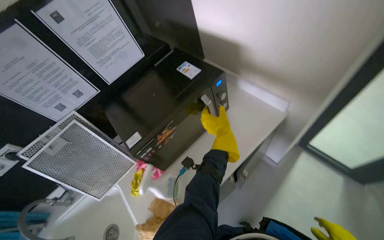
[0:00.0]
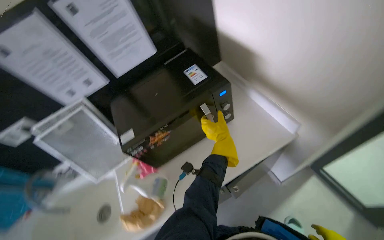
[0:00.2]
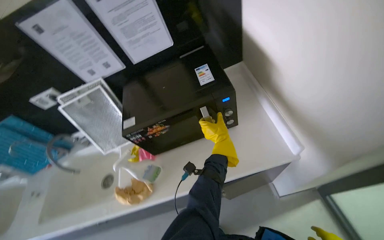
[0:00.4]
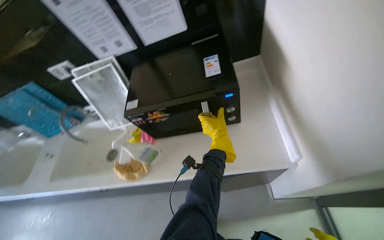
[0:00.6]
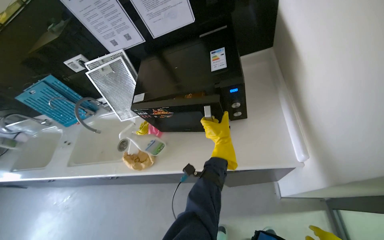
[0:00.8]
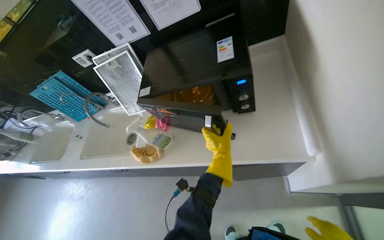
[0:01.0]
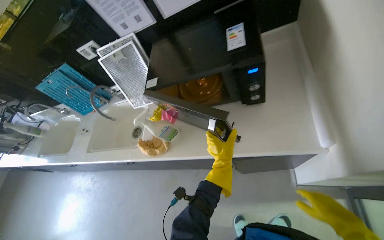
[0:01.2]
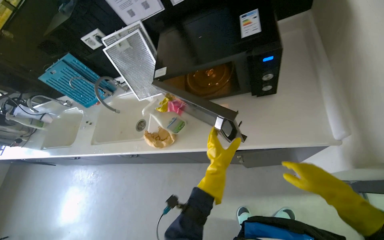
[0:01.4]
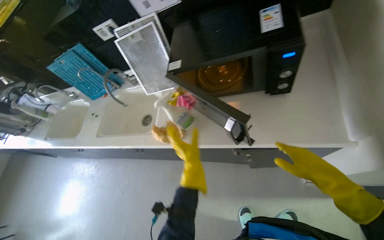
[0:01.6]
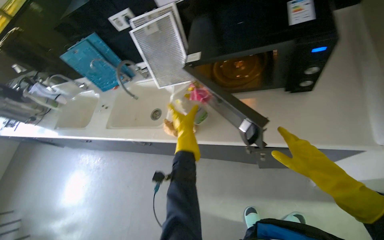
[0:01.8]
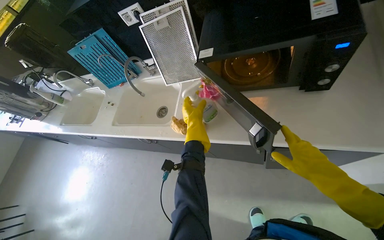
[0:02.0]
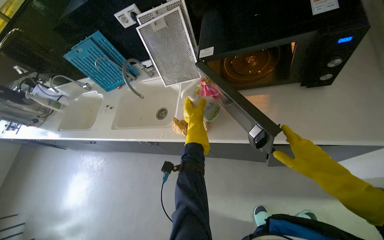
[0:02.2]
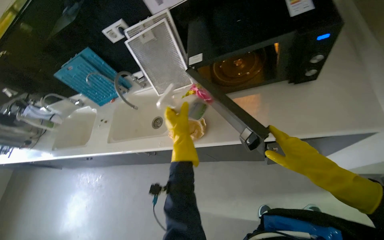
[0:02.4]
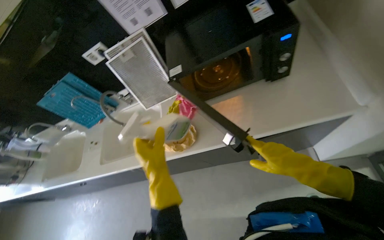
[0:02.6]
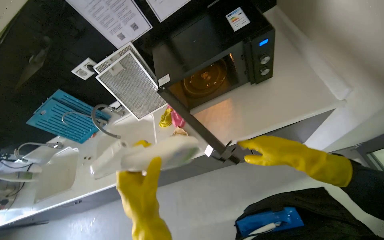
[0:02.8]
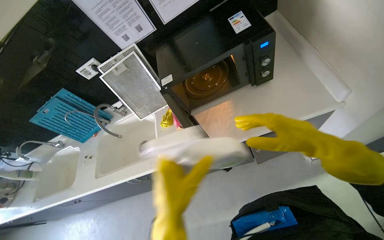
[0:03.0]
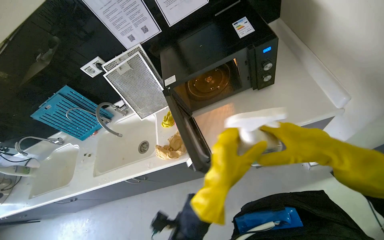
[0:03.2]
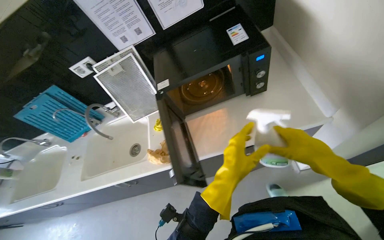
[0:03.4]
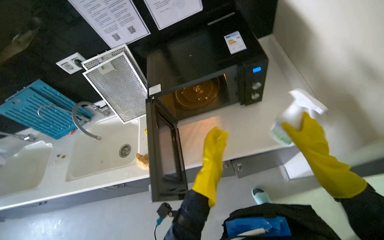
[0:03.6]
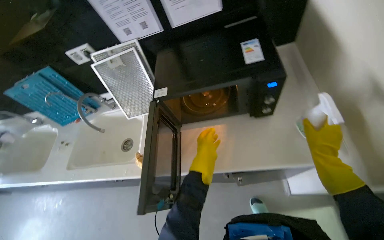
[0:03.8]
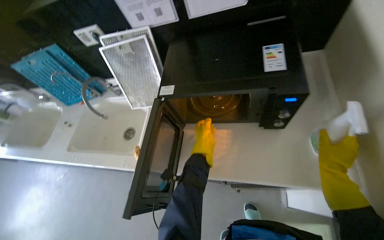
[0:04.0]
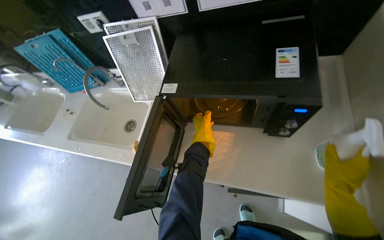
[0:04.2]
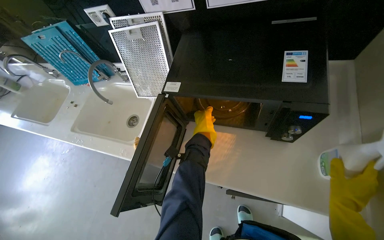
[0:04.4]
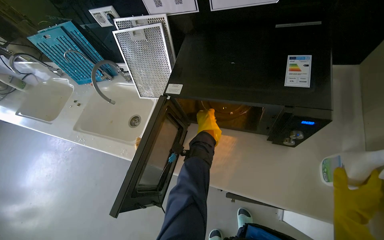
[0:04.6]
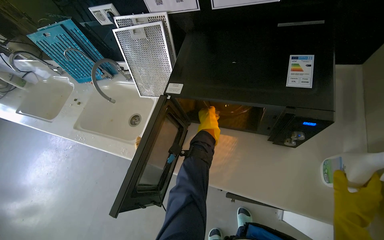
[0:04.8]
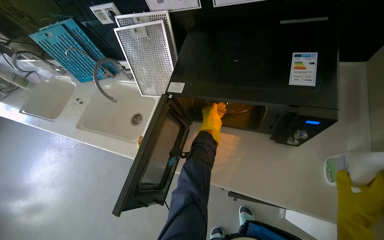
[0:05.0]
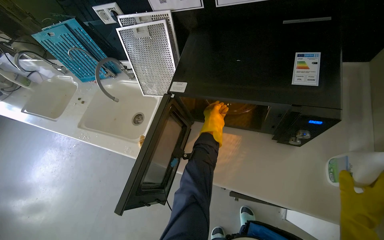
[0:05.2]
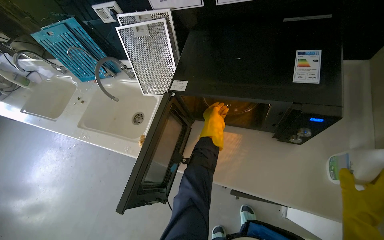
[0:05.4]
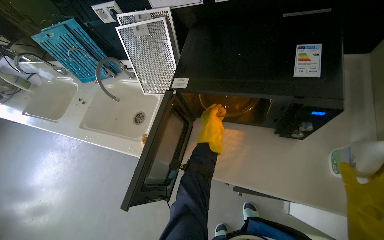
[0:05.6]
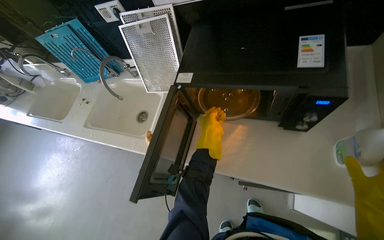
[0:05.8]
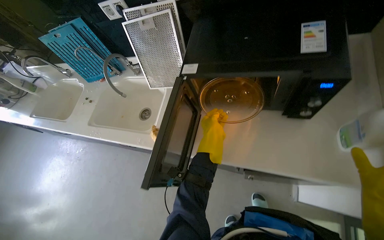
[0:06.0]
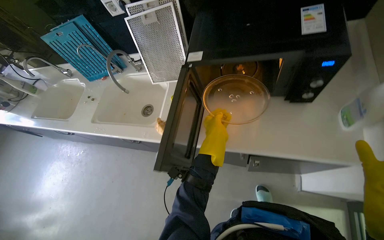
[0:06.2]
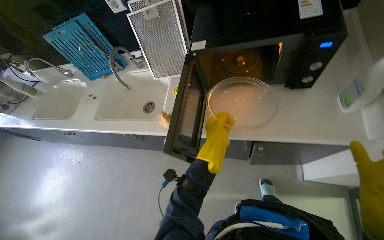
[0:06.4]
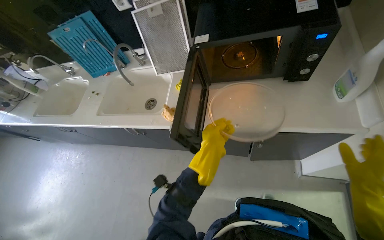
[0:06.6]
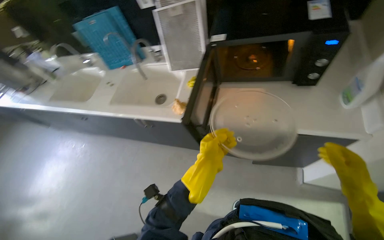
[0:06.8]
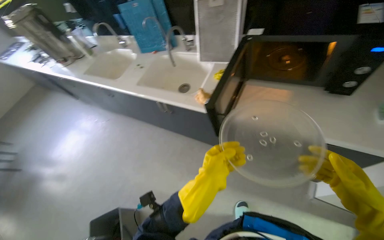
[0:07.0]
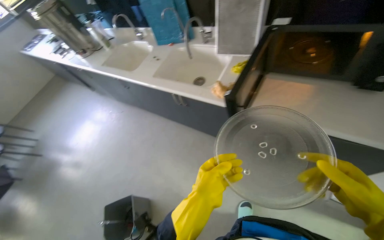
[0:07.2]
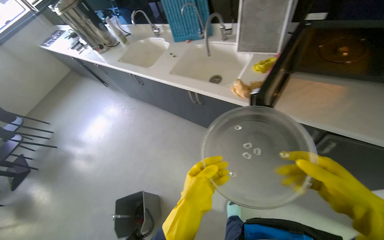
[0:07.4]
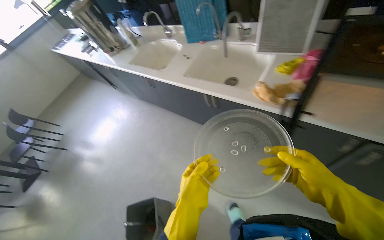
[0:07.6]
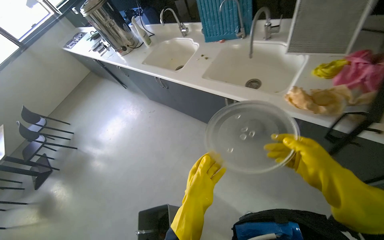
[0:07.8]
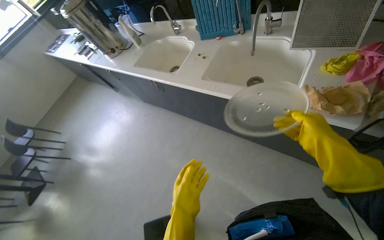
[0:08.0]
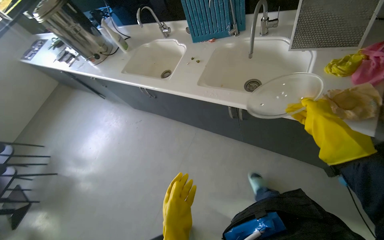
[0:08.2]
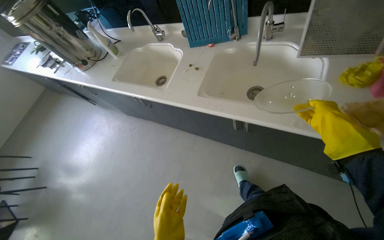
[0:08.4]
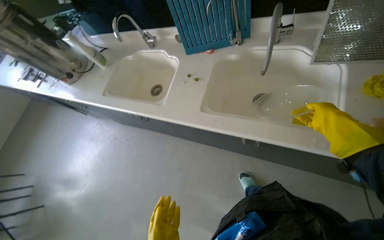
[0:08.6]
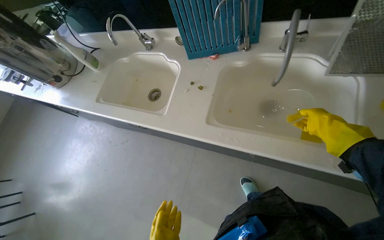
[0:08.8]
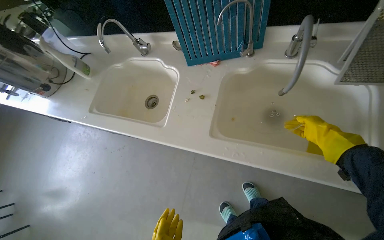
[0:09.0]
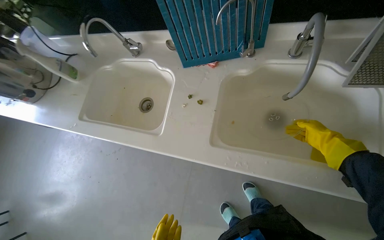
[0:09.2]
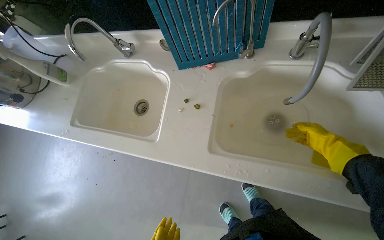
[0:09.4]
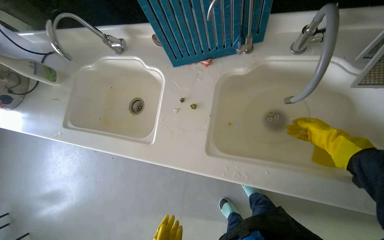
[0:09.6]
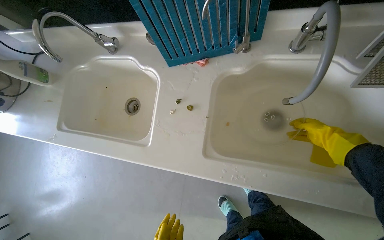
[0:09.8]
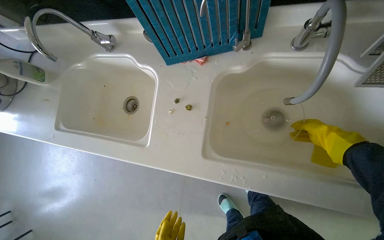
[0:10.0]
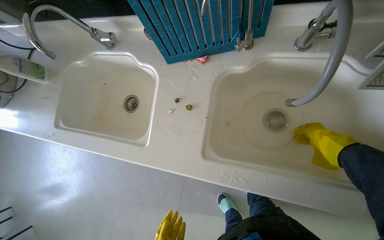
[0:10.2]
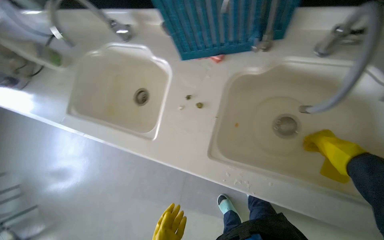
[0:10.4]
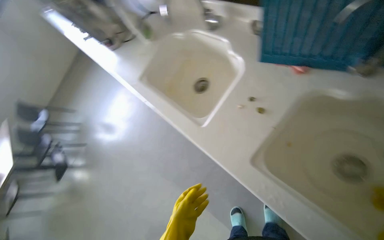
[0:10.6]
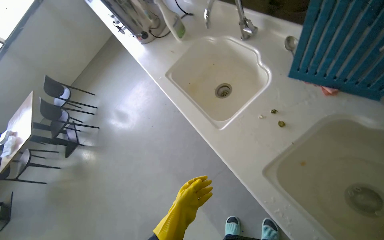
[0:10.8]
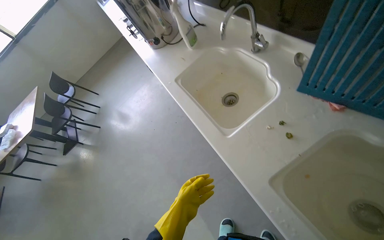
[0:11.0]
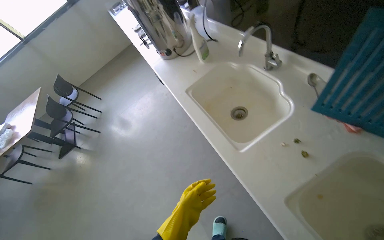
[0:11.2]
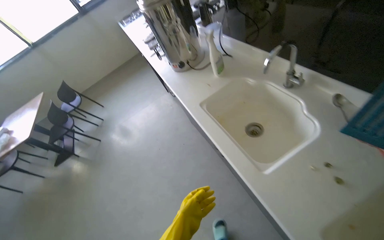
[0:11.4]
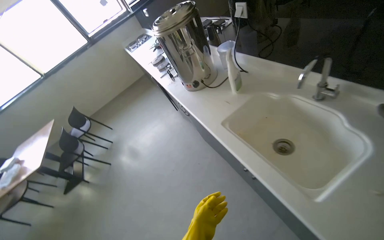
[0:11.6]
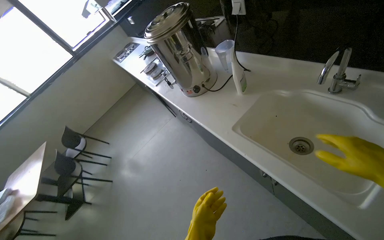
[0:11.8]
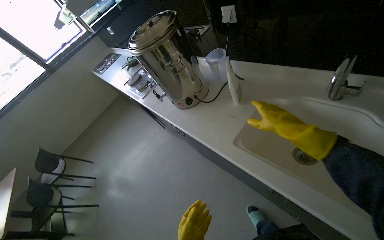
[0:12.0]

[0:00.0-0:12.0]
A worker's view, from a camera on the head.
Job: cleaning kitchen.
The whole recording: Cleaning kitchen sinks and microwave. The worker disassembles microwave parts, sprays the microwave and sinks, and scrubs the sinks.
0:00.0 to 0:01.6: The wearer looks about 45 degrees further to the left. The wearer looks approximately 20 degrees further downward.
0:01.6 to 0:03.0: The left hand moves nearer to the camera and to the left, approximately 25 cm. The right hand moves to the left, approximately 15 cm.
0:03.0 to 0:04.4: Everything in view rotates approximately 30 degrees clockwise. The left hand is displaced farther from the camera and up the picture by roughly 50 cm, while the right hand shifts about 30 cm to the right and farther from the camera.
0:06.0 to 0:07.6: The wearer moves approximately 50 cm. The wearer looks approximately 20 degrees further to the left.
0:07.6 to 0:09.0: The camera travels some 80 cm. The wearer's head swings roughly 20 degrees to the right.
0:10.4 to 0:12.0: The head travels approximately 70 cm. The view tilts approximately 20 degrees upward. The scene rotates clockwise by approximately 25 degrees.

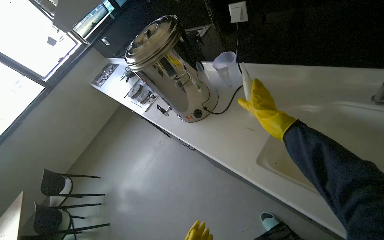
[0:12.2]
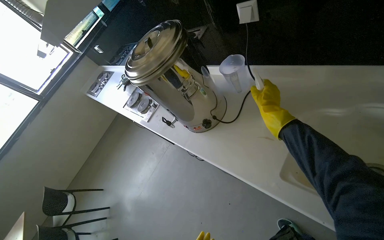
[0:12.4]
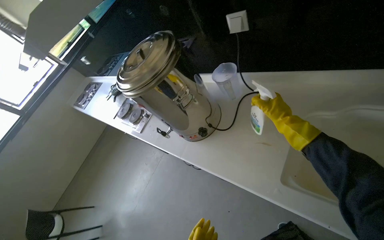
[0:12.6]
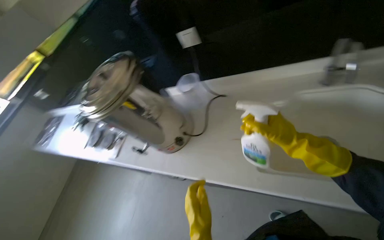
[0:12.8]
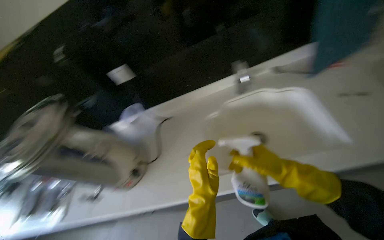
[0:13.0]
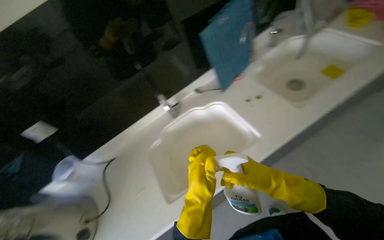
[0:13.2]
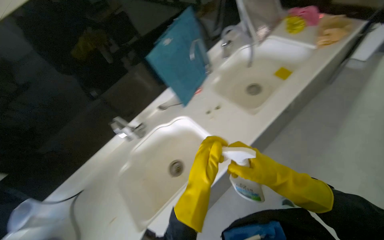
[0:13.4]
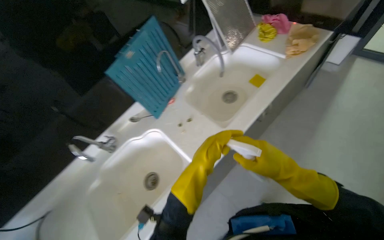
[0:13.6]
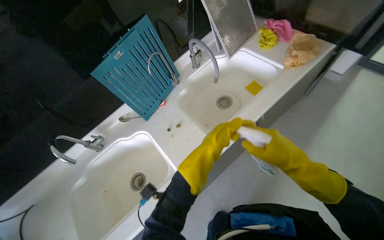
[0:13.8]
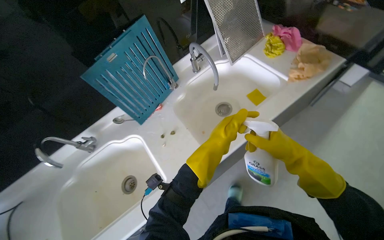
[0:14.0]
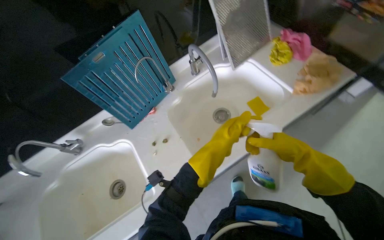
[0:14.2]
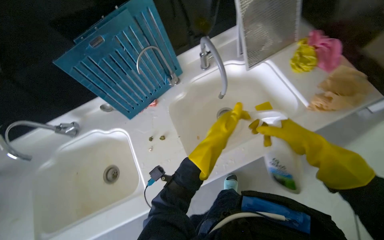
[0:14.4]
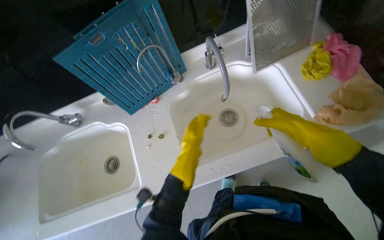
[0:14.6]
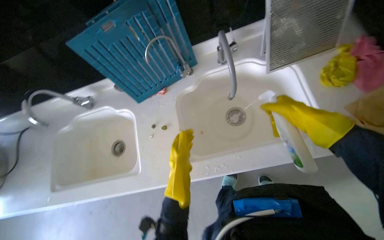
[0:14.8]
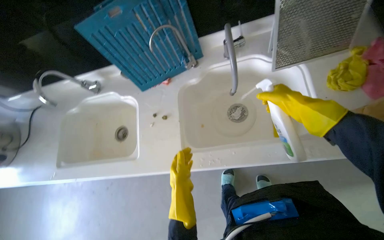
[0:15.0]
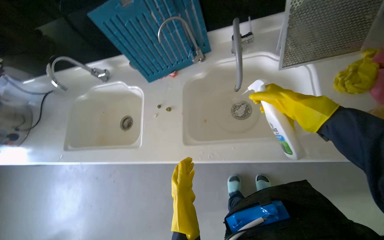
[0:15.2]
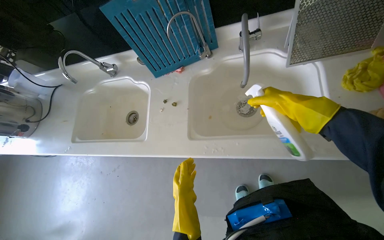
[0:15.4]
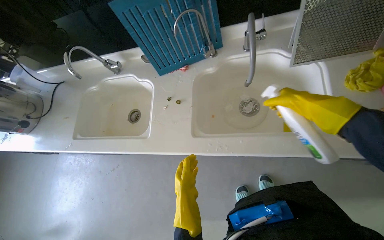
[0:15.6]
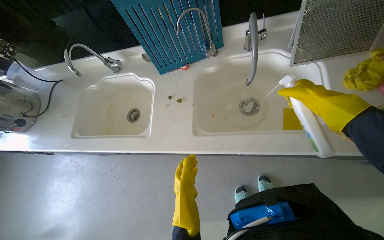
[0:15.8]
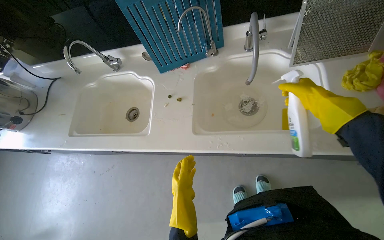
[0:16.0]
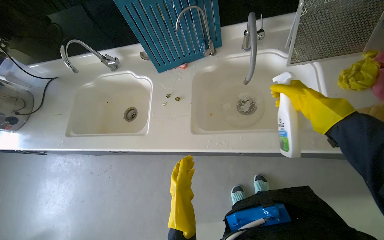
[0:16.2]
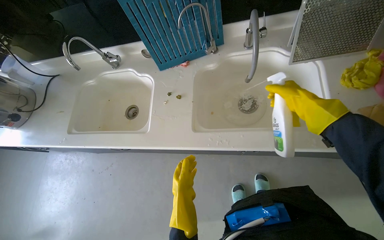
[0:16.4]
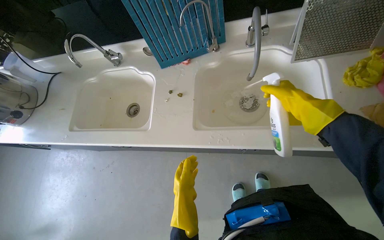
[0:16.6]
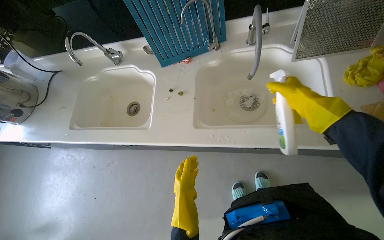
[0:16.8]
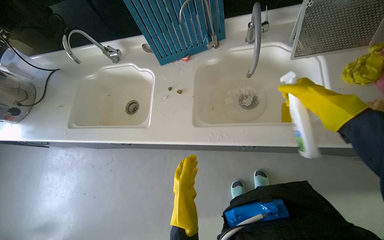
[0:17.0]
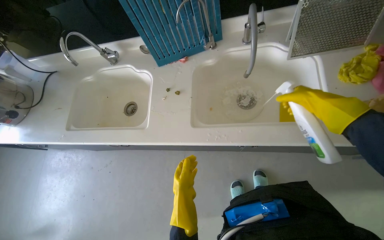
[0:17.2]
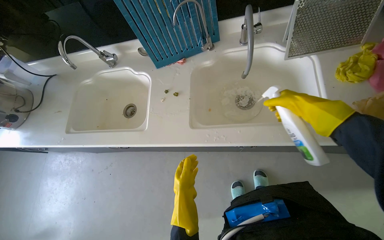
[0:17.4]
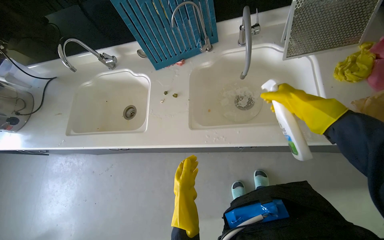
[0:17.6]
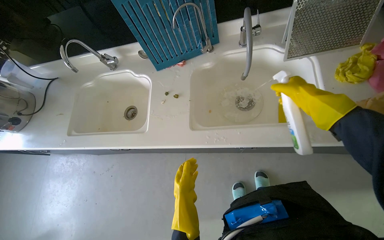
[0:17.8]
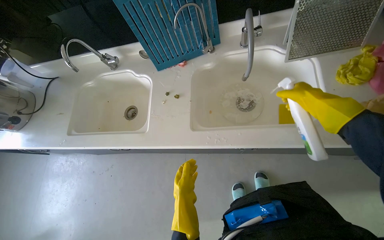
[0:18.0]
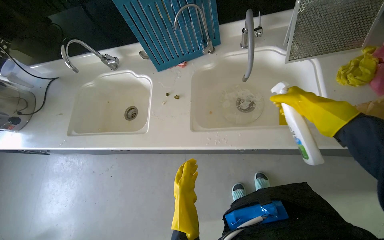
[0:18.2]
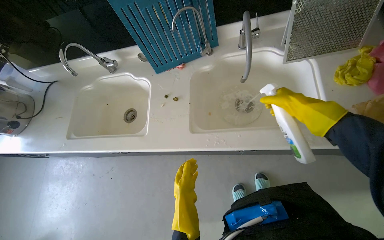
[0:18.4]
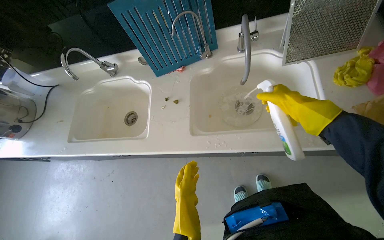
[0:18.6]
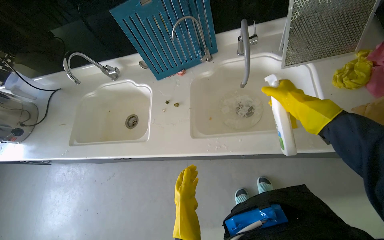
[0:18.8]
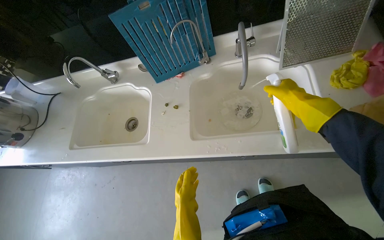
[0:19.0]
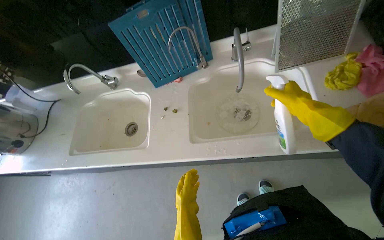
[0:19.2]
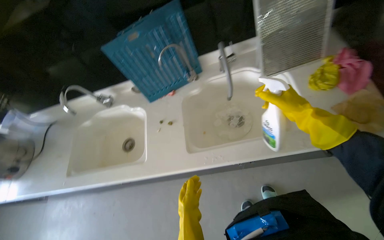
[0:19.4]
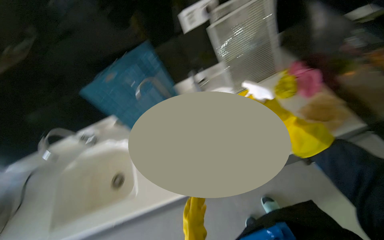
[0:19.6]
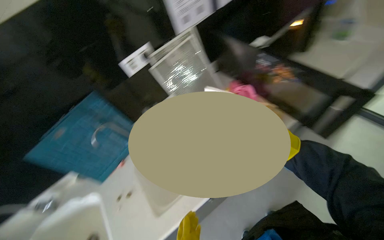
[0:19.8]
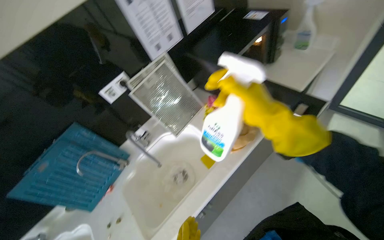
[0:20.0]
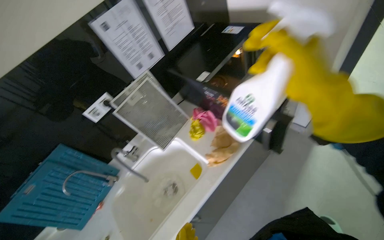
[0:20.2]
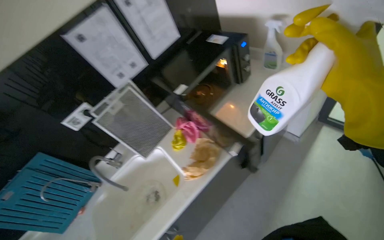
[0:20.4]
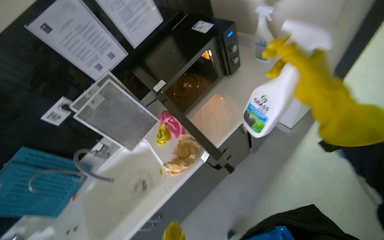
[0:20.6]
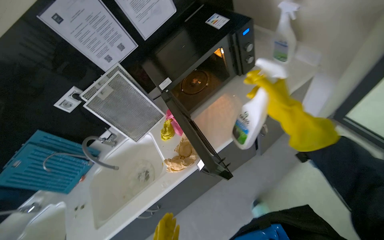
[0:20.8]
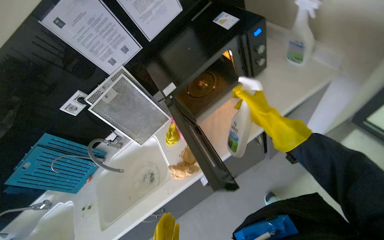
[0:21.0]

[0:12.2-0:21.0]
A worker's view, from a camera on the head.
Job: cleaning kitchen.
The whole recording: Cleaning kitchen sinks and microwave. The worker disassembles microwave parts, sprays the microwave and sinks, and scrubs the sinks.
0:12.2 to 0:13.6: The head travels some 40 cm. The head rotates approximately 80 degrees to the right. The view tilts roughly 25 degrees upward.
0:13.6 to 0:15.2: The wearer moves about 50 cm. The head turns to the left by roughly 45 degrees. The view tilts roughly 25 degrees downward.
0:15.2 to 0:18.0: The hands are busy where they are.
0:18.0 to 0:19.6: The camera pitches upward, by about 15 degrees.
0:19.6 to 0:21.0: The head travels roughly 70 cm.
